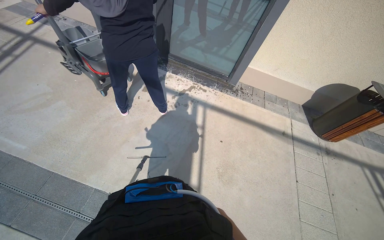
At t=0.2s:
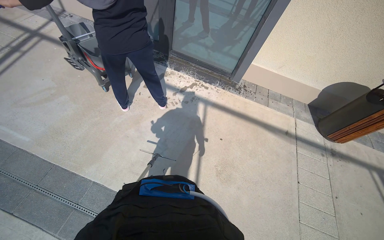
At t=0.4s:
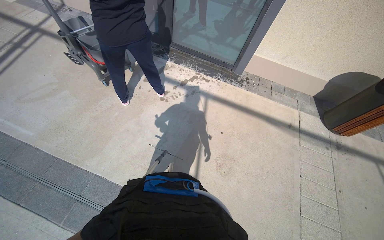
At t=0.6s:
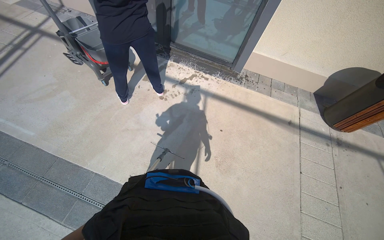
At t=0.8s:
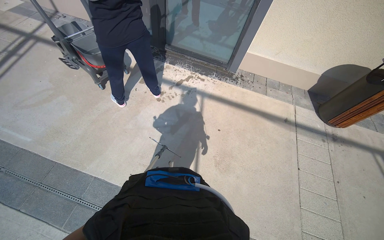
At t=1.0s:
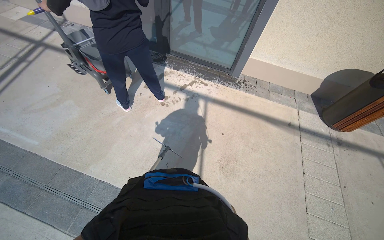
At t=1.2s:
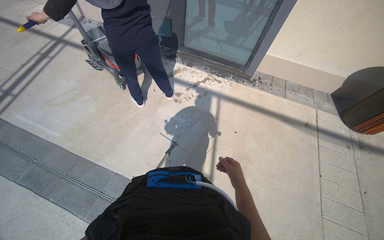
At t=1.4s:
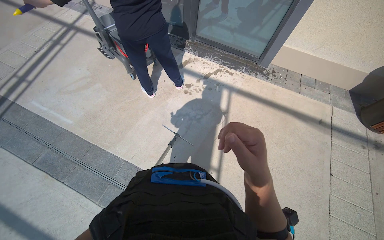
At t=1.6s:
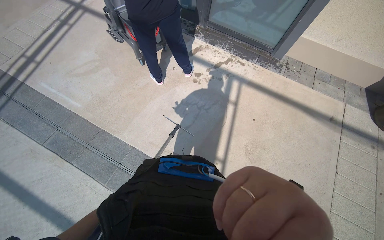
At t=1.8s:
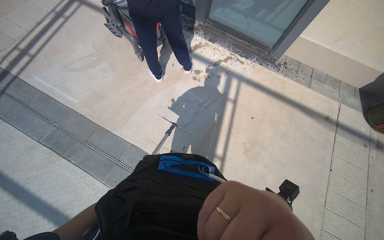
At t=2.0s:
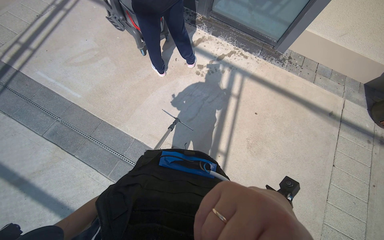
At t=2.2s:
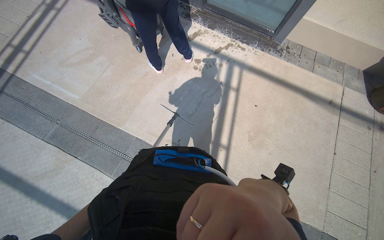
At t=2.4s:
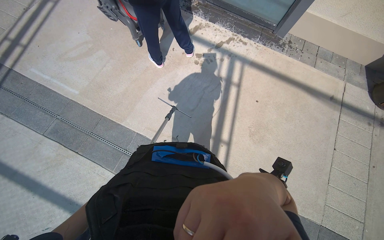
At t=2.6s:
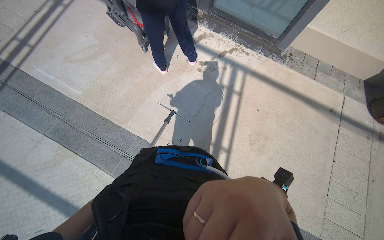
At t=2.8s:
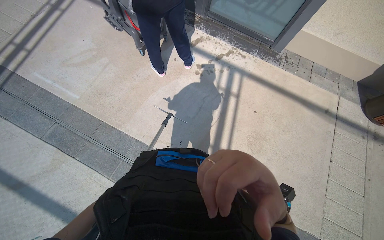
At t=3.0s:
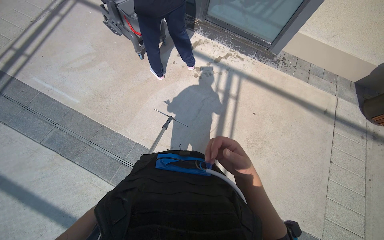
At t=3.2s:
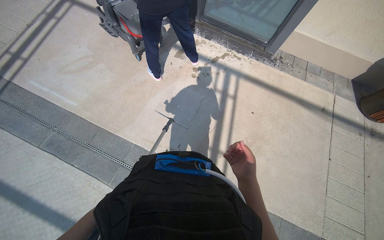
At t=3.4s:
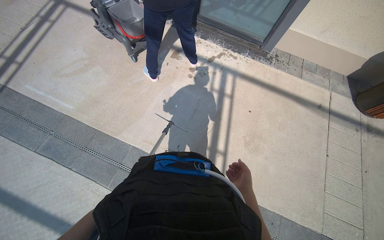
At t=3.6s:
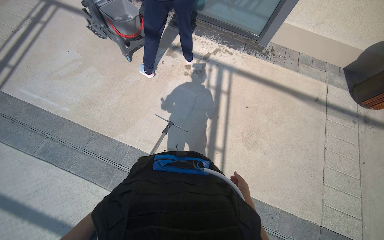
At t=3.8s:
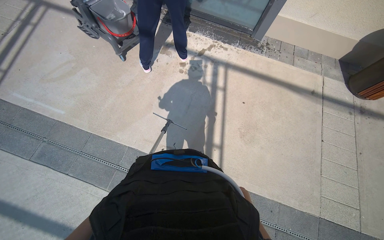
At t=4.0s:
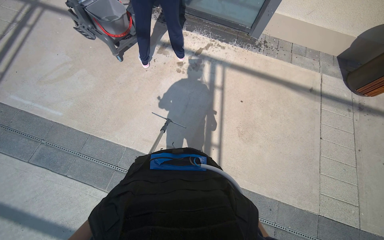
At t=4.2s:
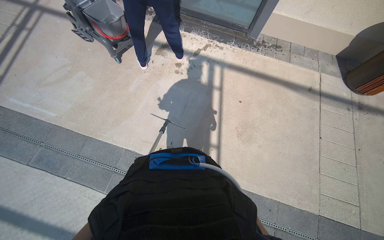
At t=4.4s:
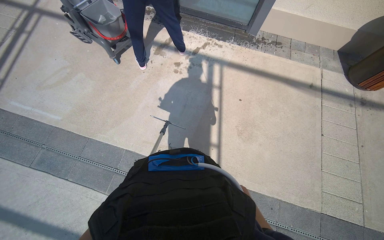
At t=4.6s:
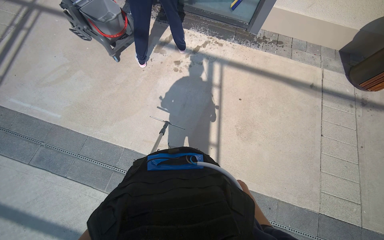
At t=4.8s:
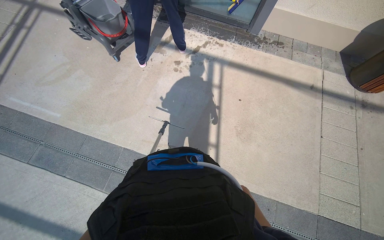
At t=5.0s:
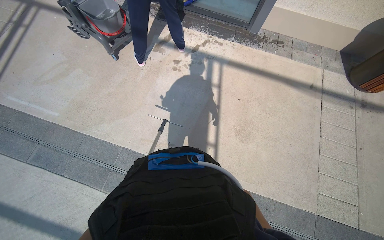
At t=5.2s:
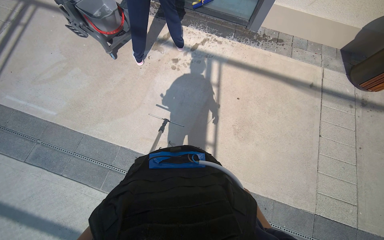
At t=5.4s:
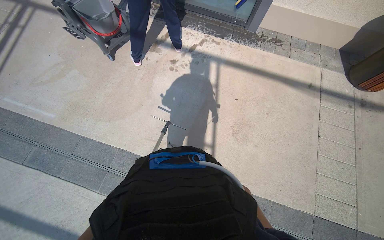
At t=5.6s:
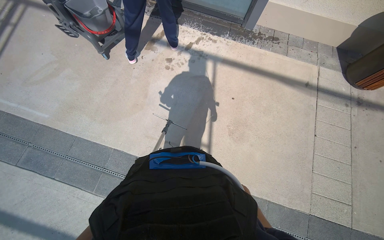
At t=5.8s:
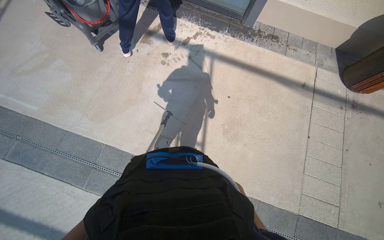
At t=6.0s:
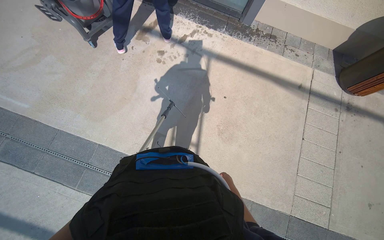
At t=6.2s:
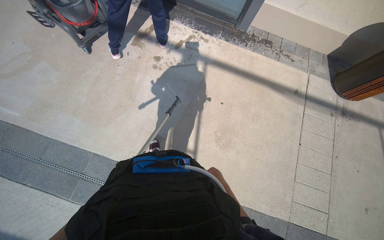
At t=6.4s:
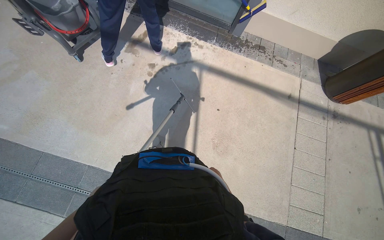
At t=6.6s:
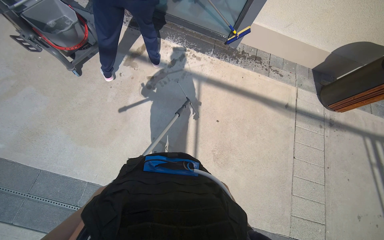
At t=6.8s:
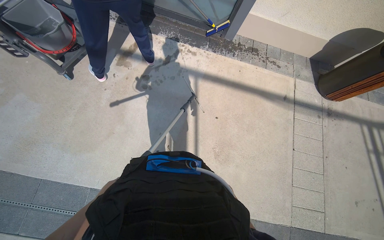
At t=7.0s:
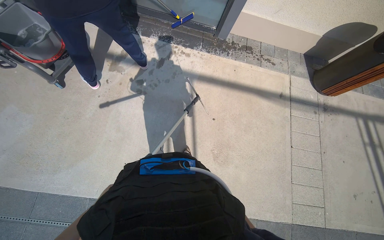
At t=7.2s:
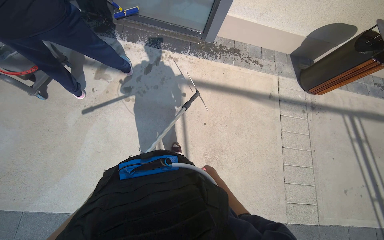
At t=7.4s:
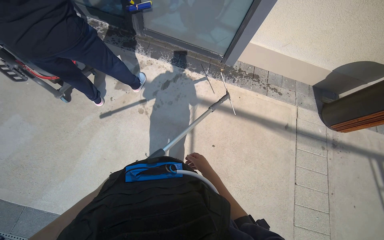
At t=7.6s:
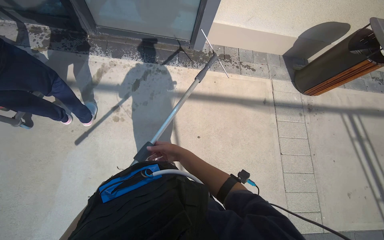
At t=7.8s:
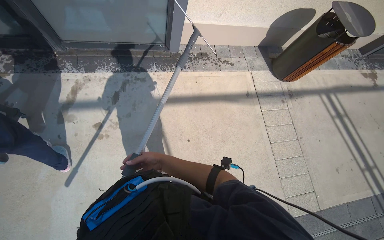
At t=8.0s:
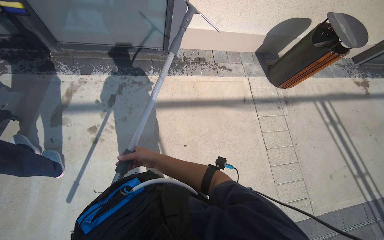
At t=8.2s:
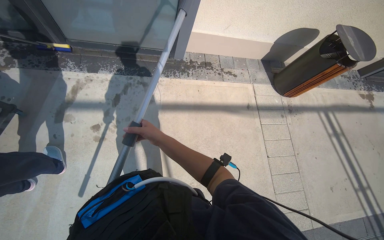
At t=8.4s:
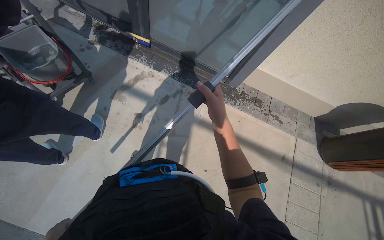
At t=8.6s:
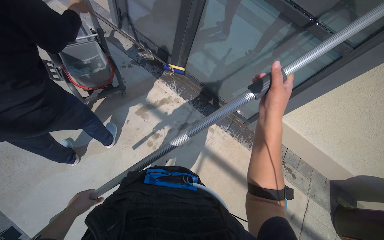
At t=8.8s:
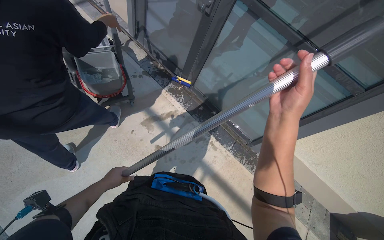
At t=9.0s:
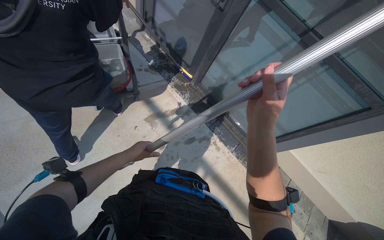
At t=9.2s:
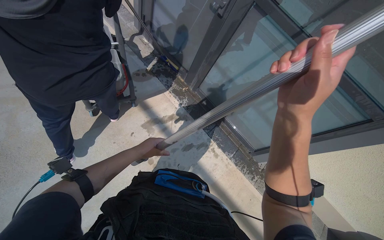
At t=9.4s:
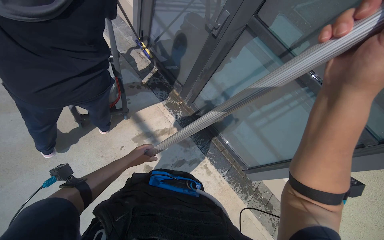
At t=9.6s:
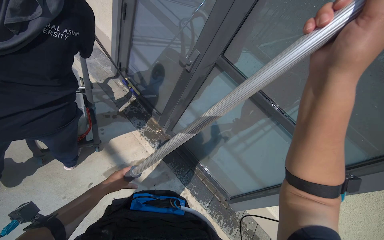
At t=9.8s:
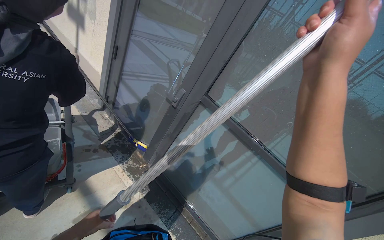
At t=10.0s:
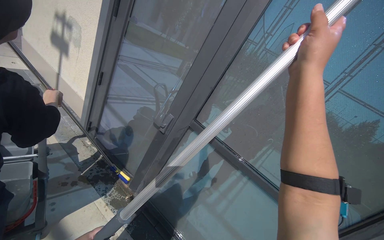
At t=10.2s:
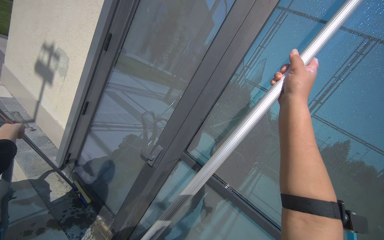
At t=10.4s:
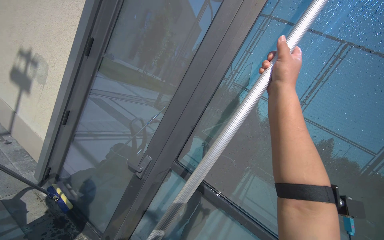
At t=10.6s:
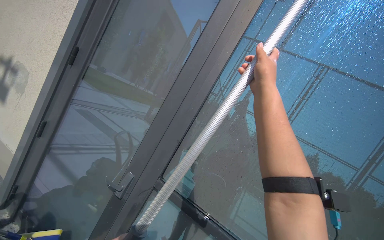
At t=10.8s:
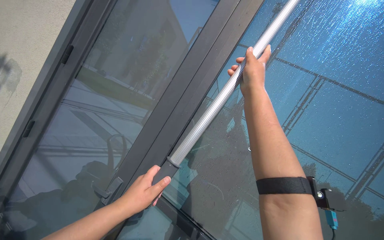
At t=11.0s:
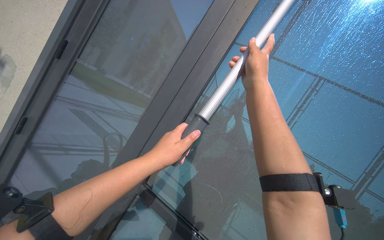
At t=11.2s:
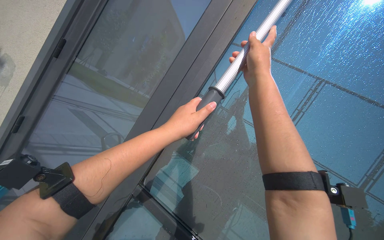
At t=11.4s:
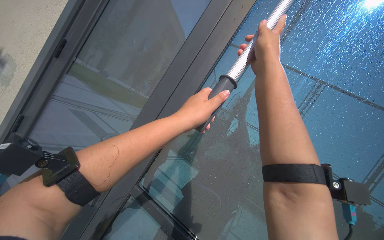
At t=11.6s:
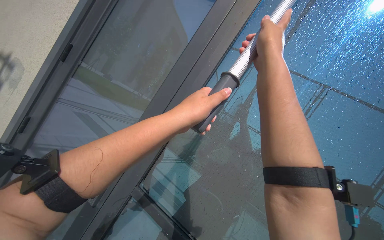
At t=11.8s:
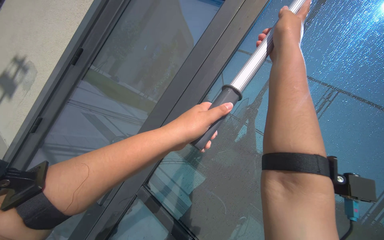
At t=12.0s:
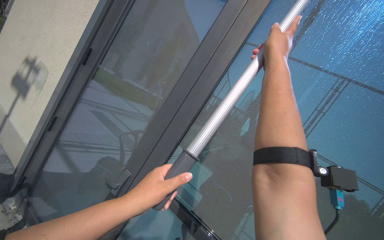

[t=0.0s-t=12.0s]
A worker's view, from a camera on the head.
Job: wiping surfaces.
The whole recording: Cleaning glass window with squeegee. The worker cleans the glass window using a squeegee, then a long pole with a squeegee attachment.
t=1.6s to t=3.0s: The right hand is displaced farther from the camera by roughly 20 cm.
t=6.0s to t=7.6s: The head travels about 60 cm.
t=7.6s to t=9.0s: The view tilts some 15 degrees upward. Everything in view rotates approximately 45 degrees clockwise.
t=9.0s to t=10.4s: The head travels roughly 40 cm. The view swings about 25 degrees to the right. The view tilts roughly 45 degrees upward.

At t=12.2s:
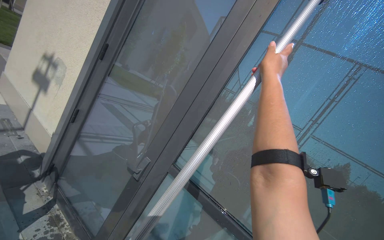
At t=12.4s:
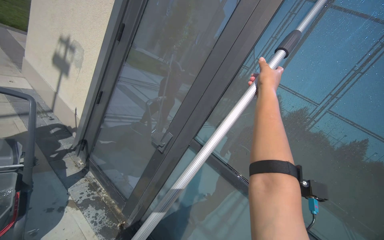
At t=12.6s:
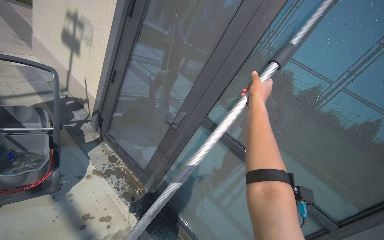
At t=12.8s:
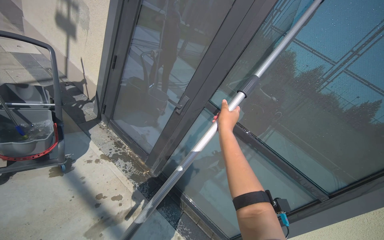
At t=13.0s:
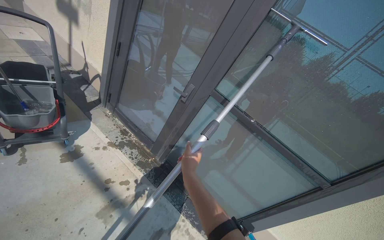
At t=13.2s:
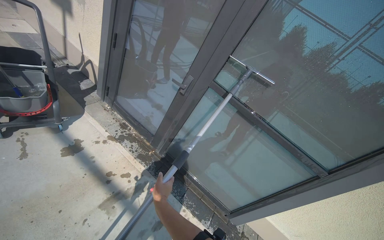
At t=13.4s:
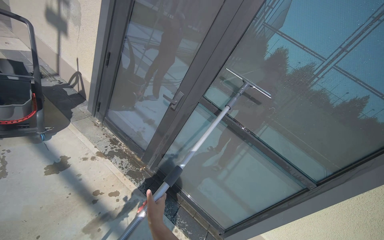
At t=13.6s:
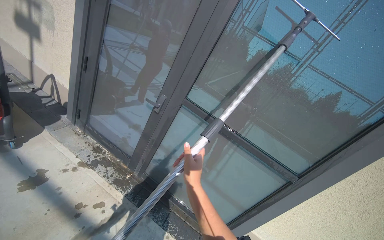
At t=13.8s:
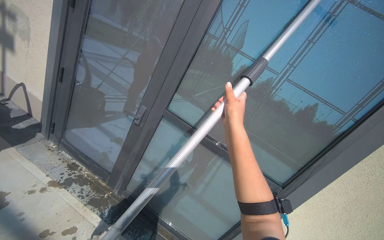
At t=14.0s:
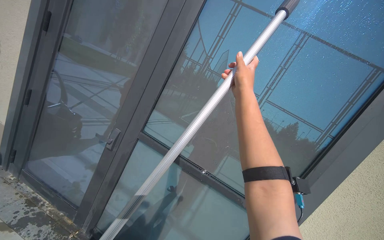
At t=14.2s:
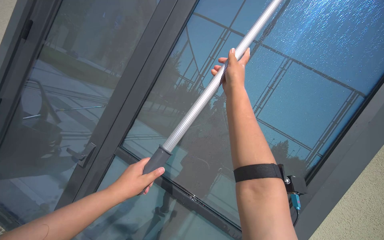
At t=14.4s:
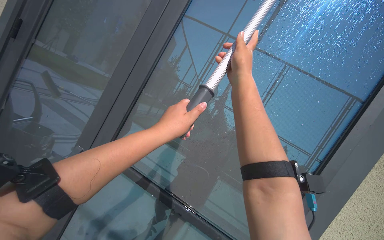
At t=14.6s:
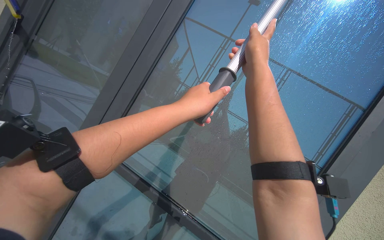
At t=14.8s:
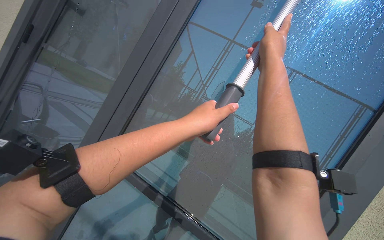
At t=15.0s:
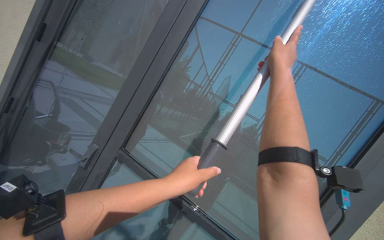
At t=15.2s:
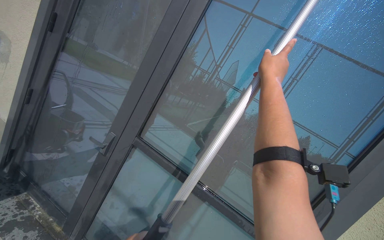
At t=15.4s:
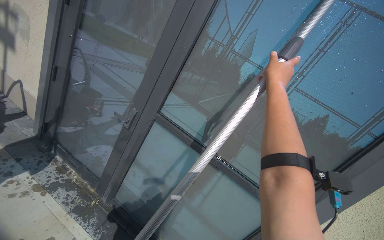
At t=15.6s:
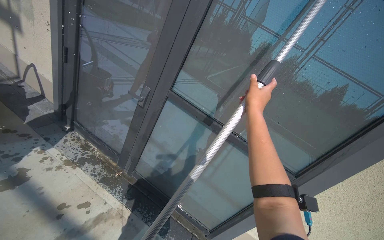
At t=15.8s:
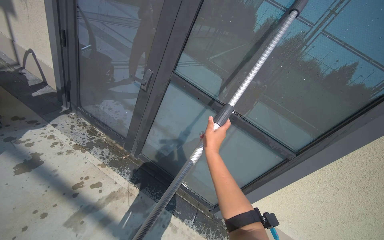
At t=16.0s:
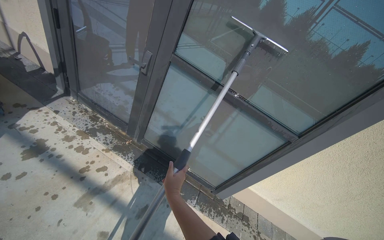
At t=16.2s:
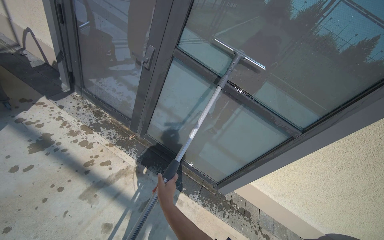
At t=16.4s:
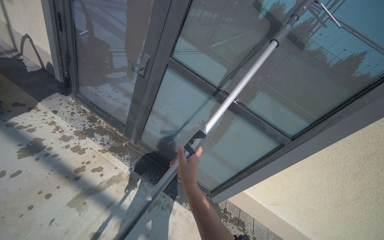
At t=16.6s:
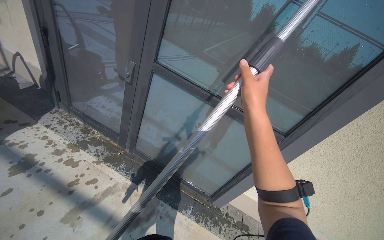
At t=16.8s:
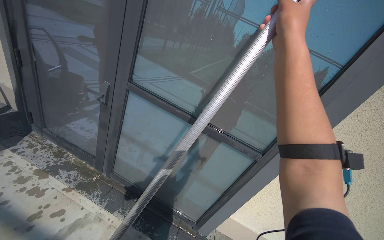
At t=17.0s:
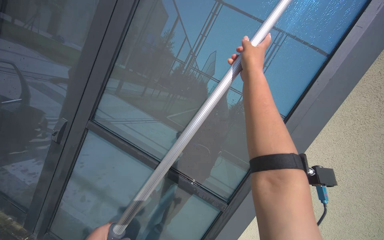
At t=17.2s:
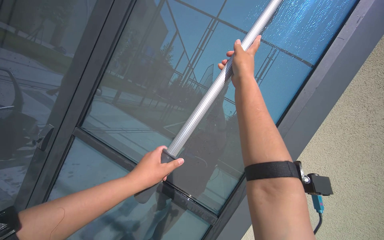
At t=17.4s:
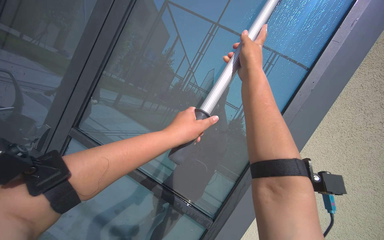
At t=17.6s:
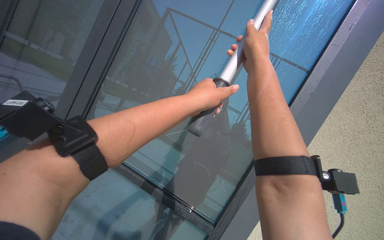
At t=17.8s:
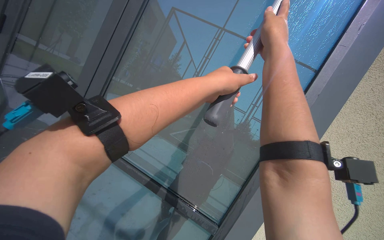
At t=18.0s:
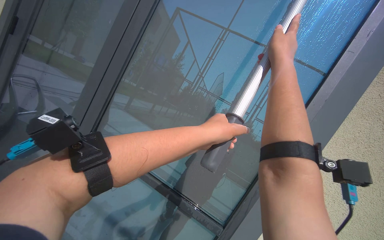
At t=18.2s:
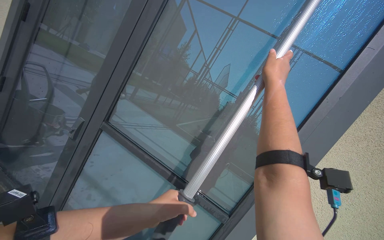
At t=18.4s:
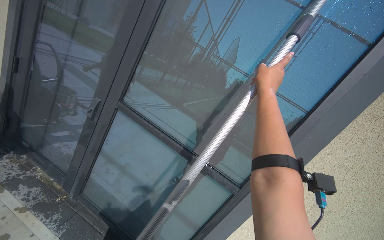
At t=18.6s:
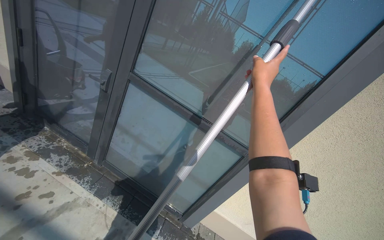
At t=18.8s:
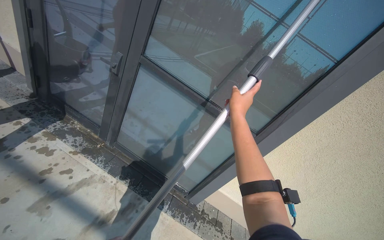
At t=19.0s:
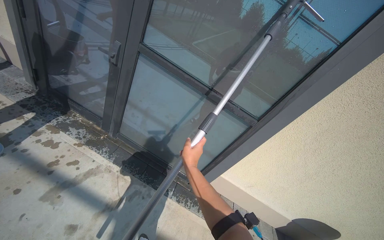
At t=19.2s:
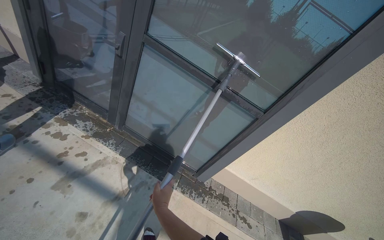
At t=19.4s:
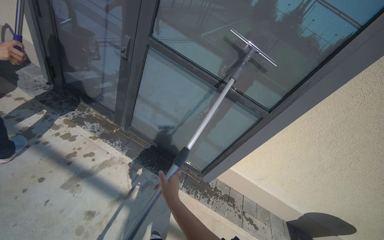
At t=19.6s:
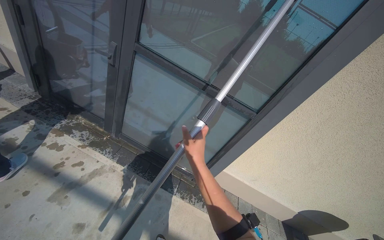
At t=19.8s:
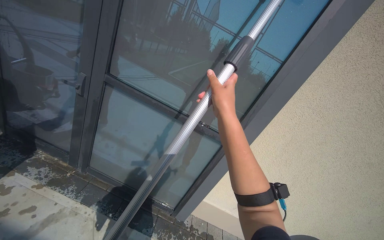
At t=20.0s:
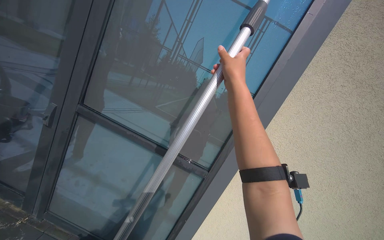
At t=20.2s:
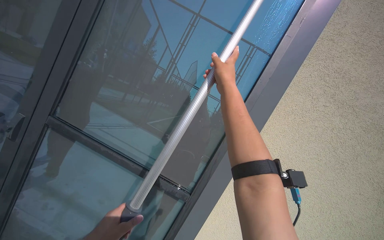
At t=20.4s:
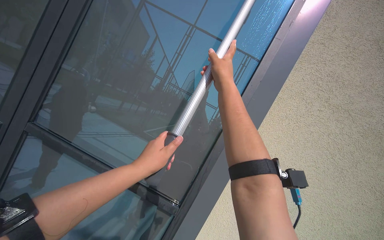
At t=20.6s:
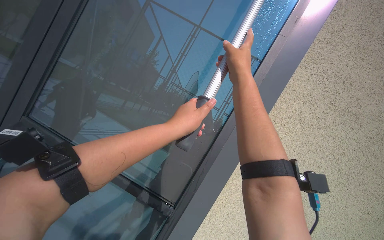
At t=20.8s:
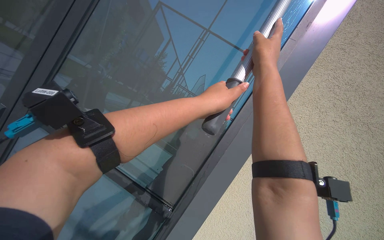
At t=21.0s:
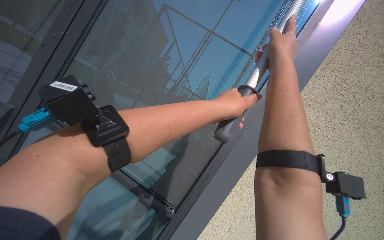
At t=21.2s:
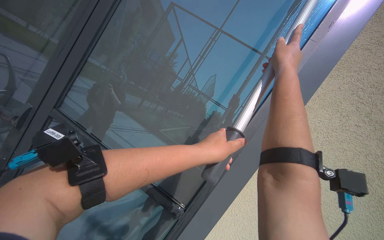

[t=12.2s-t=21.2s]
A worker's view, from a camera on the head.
Job: wiping surfaces.
The whole recording: Cleaning glass window with squeegee. The worker cleans the glass window using a squeegee, then a long pole with a squeegee attachment.
t=12.2s to t=13.8s: The camera pitches downward, by approximately 15 degrees.
t=13.8s to t=15.2s: The right hand shifts roughly 30 cm to the right and up the picture.
t=15.2s to t=16.6s: The wearer looks some 25 degrees further downward.
t=16.6s to t=18.2s: The view tilts roughly 25 degrees upward.
t=18.2s to t=19.8s: The view tips downward by some 20 degrees.
t=19.8s to t=21.2s: The wearer looks roughly 25 degrees further upward.
